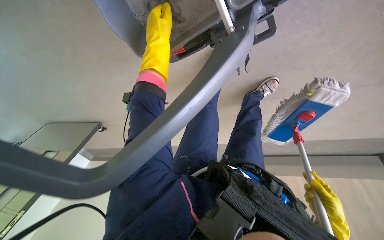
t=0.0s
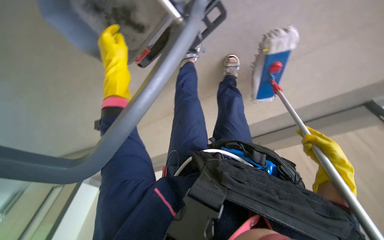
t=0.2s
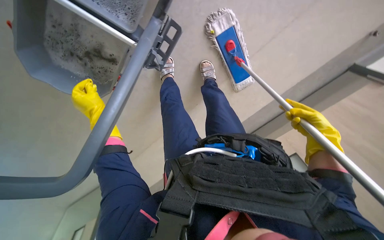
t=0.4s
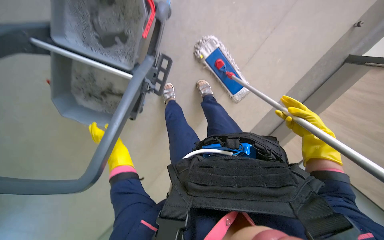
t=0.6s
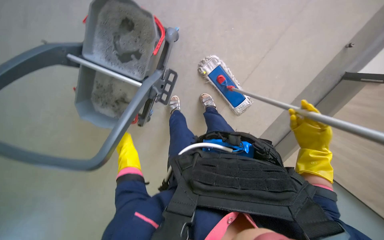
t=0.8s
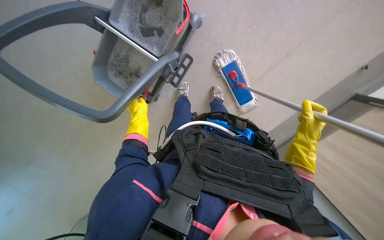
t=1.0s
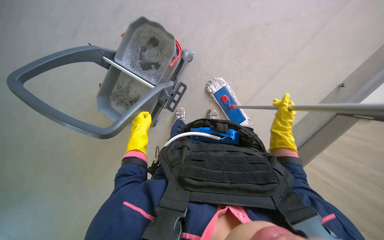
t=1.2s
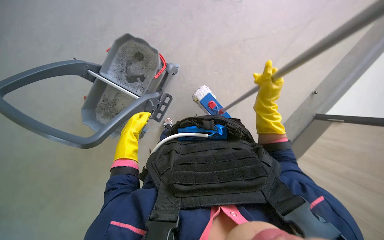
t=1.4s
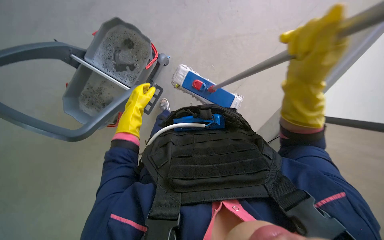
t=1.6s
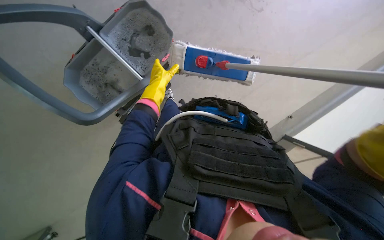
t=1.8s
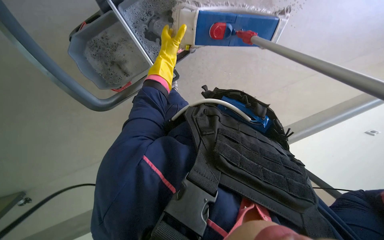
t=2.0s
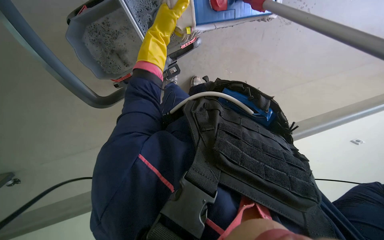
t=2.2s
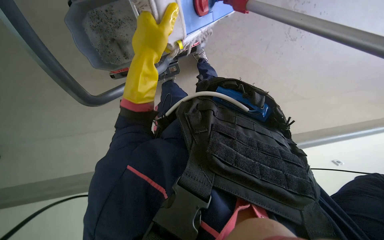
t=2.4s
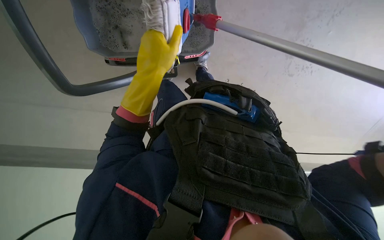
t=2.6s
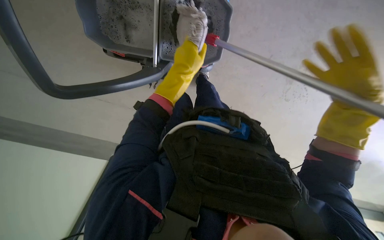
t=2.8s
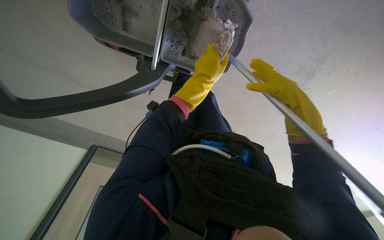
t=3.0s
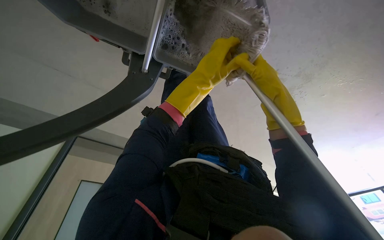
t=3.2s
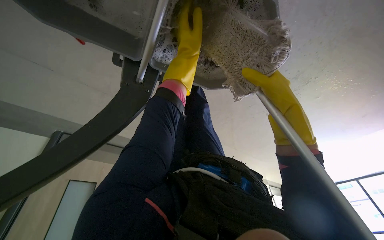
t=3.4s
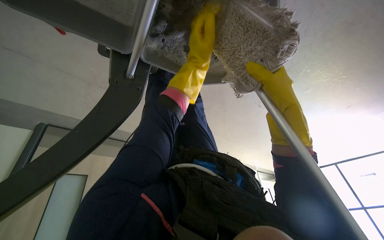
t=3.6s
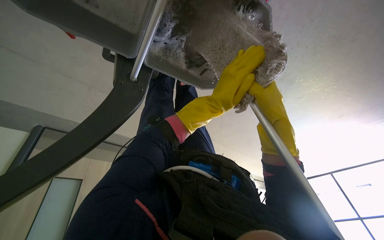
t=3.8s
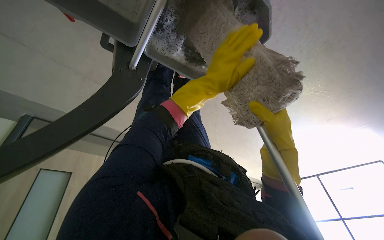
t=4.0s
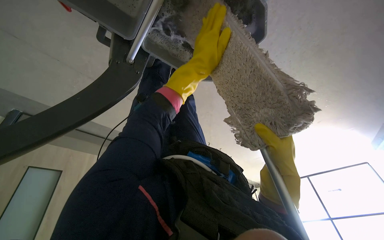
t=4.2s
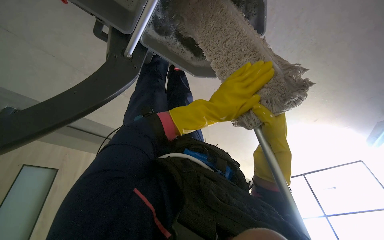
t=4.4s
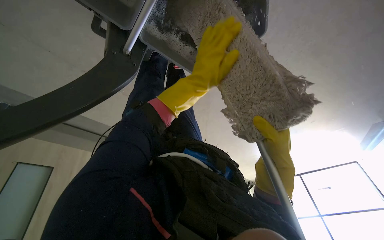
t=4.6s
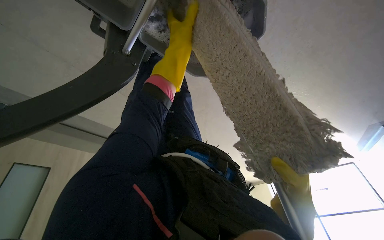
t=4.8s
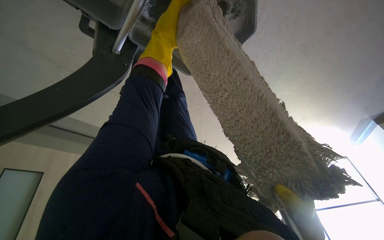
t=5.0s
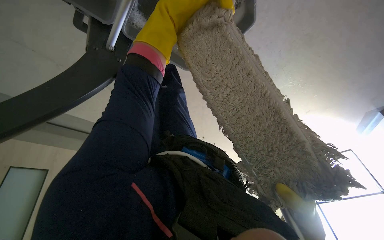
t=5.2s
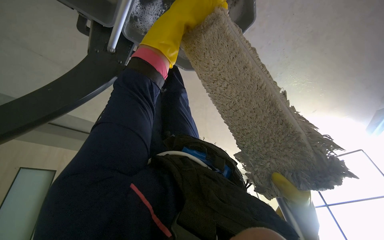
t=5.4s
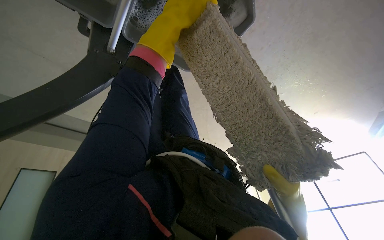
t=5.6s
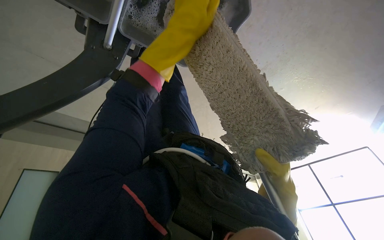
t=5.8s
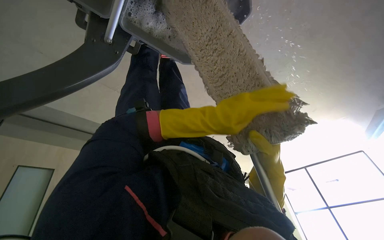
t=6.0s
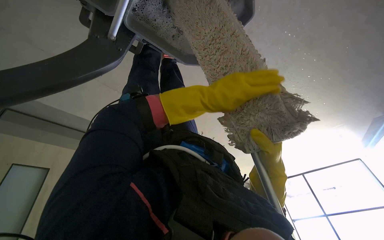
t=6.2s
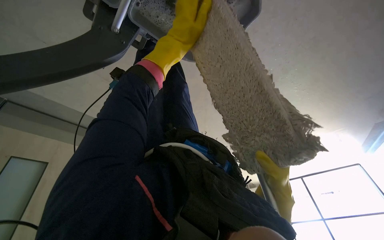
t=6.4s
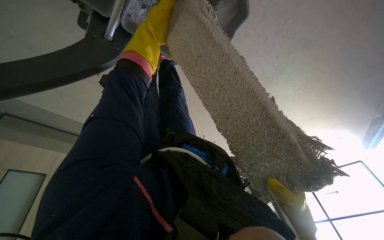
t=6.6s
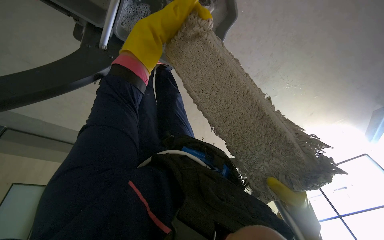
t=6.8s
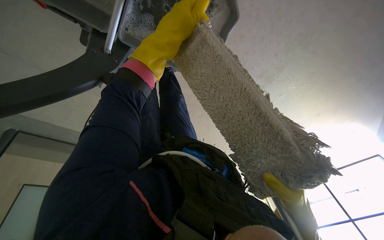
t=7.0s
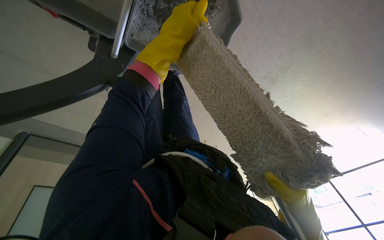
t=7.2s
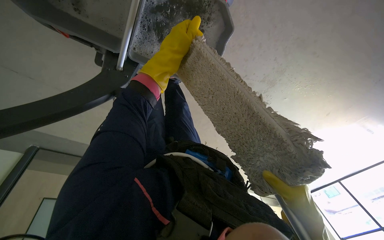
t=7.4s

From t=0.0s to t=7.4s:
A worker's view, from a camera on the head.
Job: preparing cleaning supplies.
The whole recording: Wringing out mop head. The worker wrings out the mop head using the bucket wringer.
From t=0.0s to t=1.4s: The view tips upward by some 30 degrees.
From t=1.4s to t=3.0s: The view swings approximately 20 degrees to the right.
From t=3.0s to t=4.4s: The view tilts some 15 degrees downward. The left hand goes up and down the picture, approximately 20 cm each way, reversing 3 times.
From t=4.4s to t=6.0s: The view tilts about 20 degrees downward. The left hand goes up the picture and returns, about 40 cm each way.
From t=6.0s to t=7.4s: The left hand is displaced up the picture and to the left by approximately 30 cm, while the right hand shifts approximately 15 cm nearer to the camera.

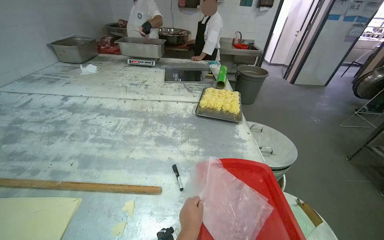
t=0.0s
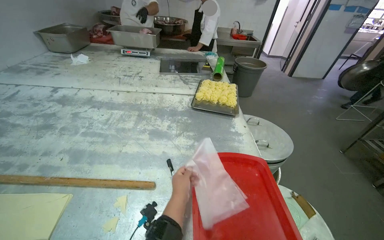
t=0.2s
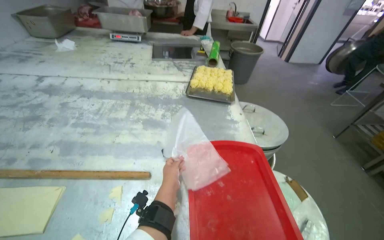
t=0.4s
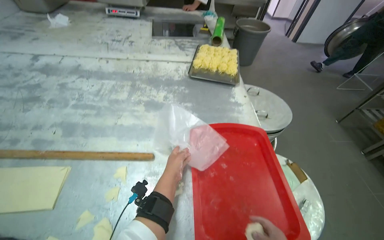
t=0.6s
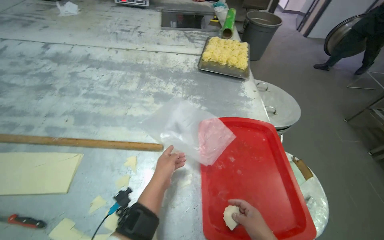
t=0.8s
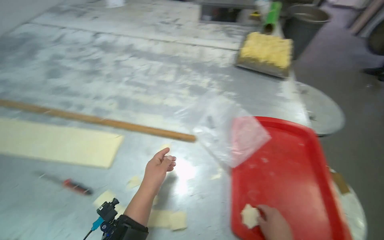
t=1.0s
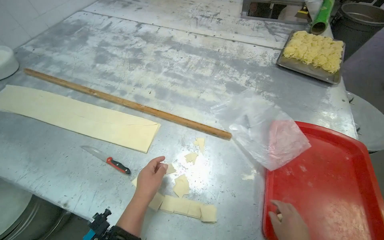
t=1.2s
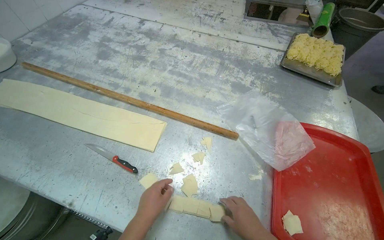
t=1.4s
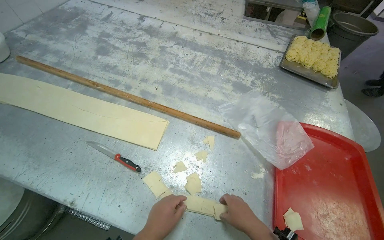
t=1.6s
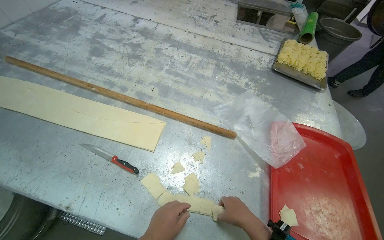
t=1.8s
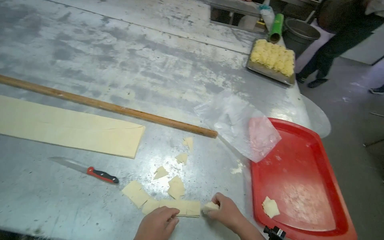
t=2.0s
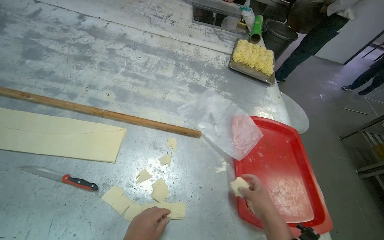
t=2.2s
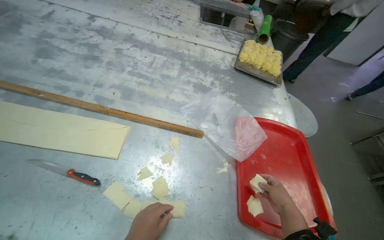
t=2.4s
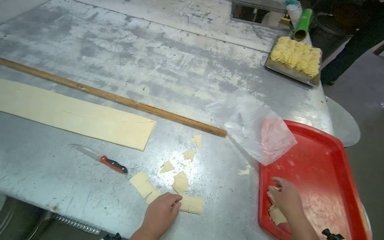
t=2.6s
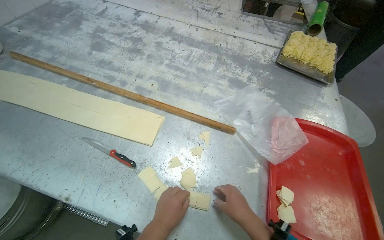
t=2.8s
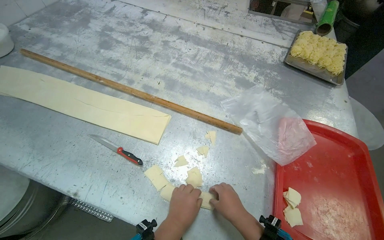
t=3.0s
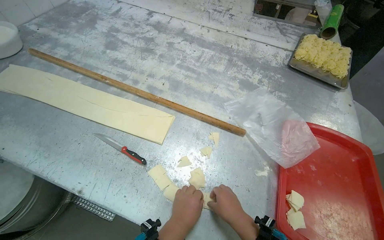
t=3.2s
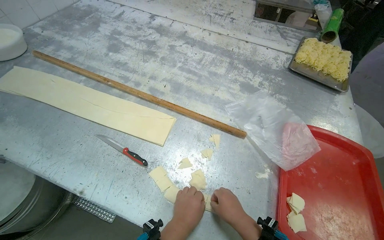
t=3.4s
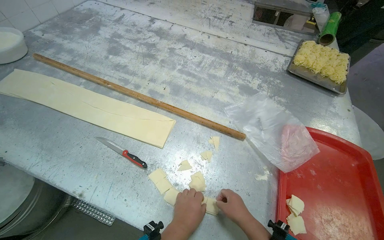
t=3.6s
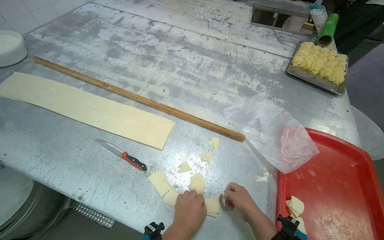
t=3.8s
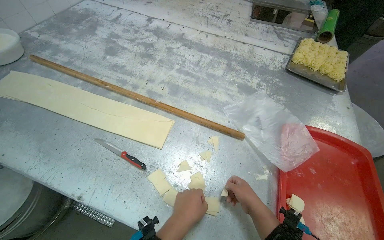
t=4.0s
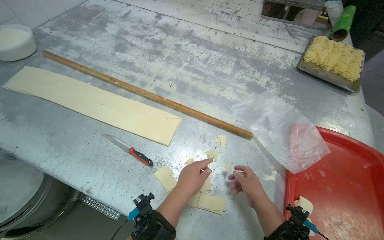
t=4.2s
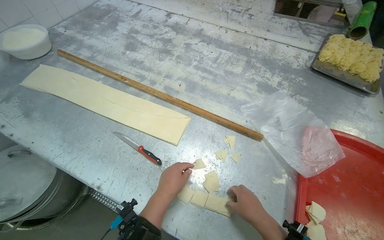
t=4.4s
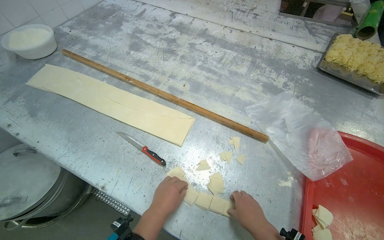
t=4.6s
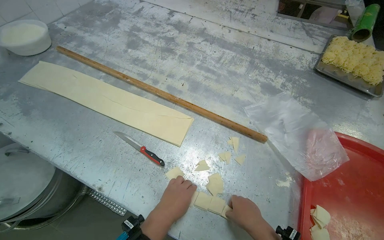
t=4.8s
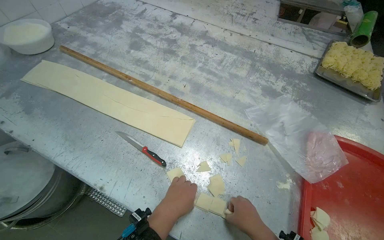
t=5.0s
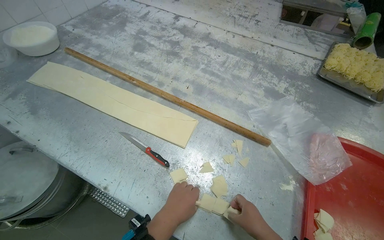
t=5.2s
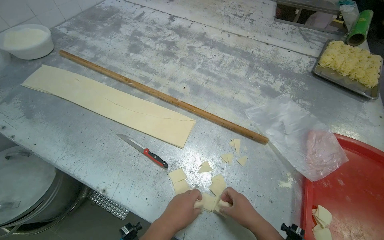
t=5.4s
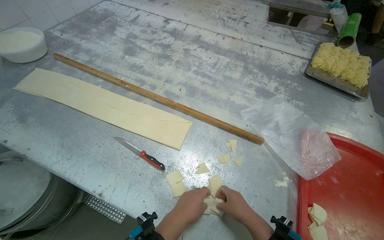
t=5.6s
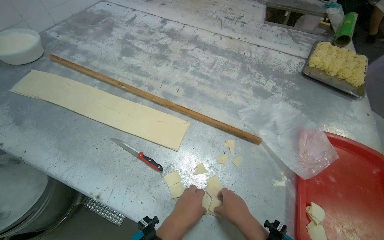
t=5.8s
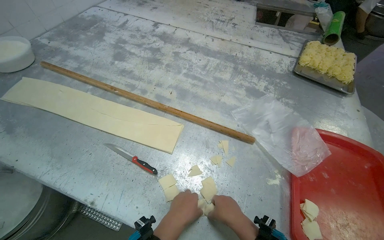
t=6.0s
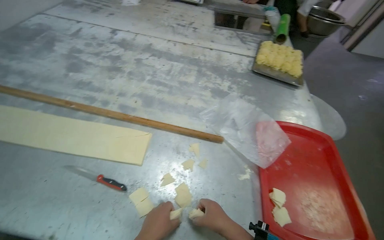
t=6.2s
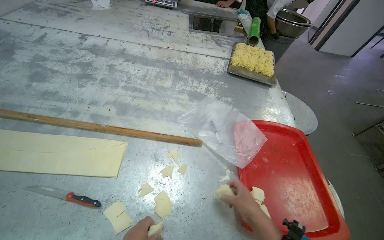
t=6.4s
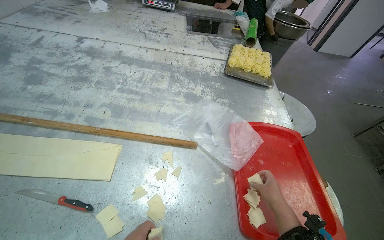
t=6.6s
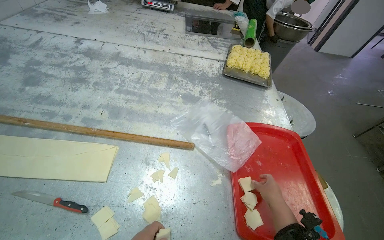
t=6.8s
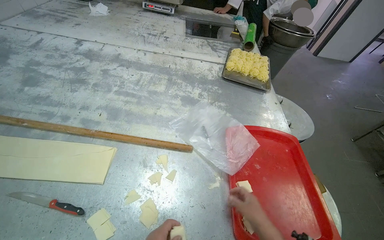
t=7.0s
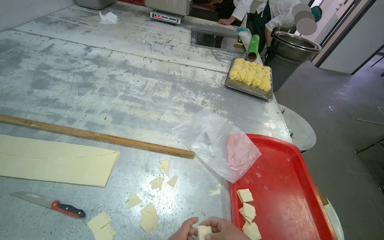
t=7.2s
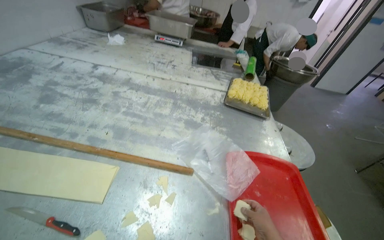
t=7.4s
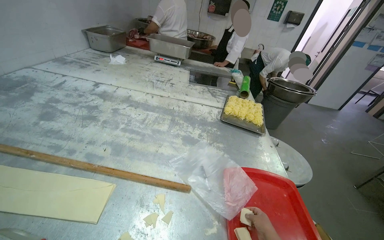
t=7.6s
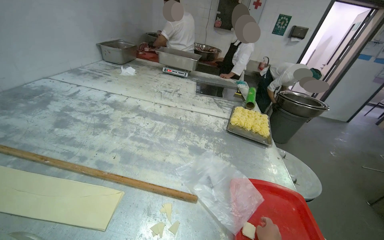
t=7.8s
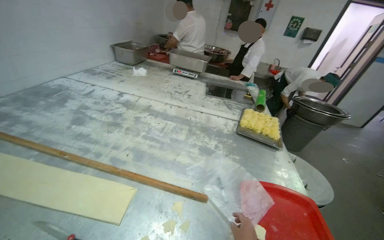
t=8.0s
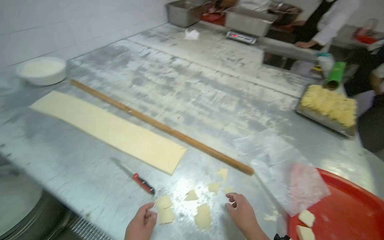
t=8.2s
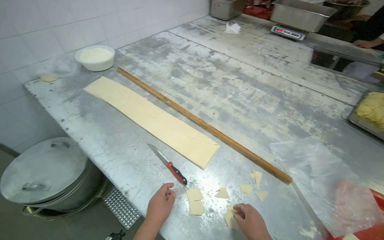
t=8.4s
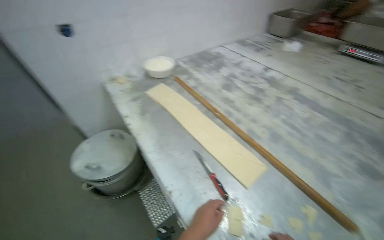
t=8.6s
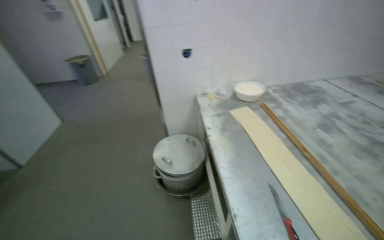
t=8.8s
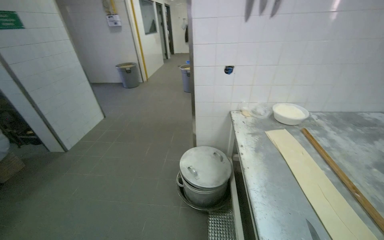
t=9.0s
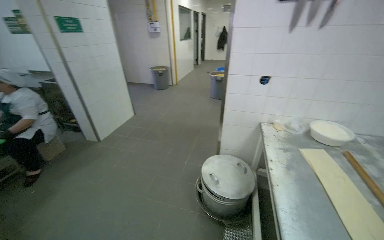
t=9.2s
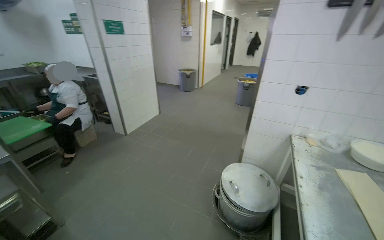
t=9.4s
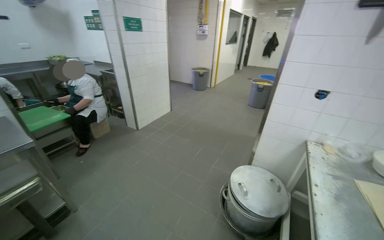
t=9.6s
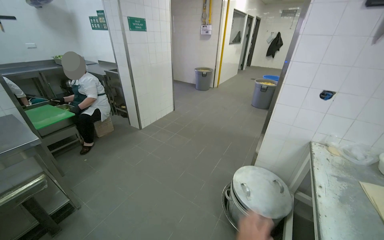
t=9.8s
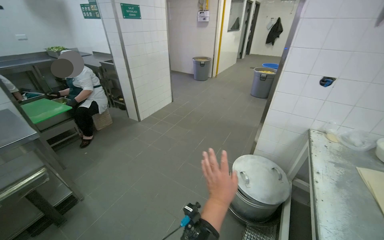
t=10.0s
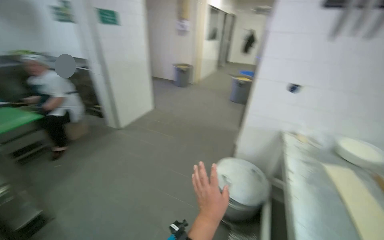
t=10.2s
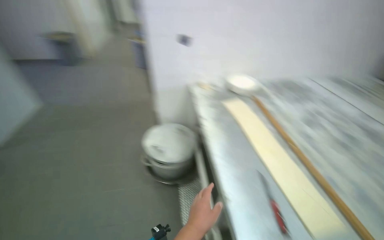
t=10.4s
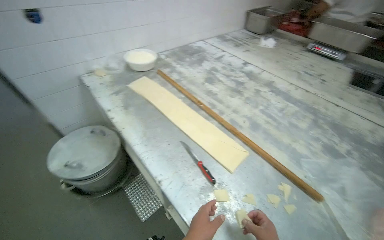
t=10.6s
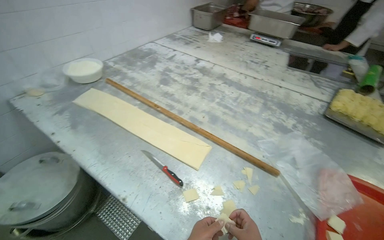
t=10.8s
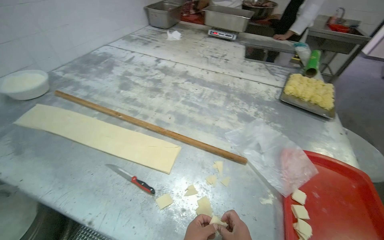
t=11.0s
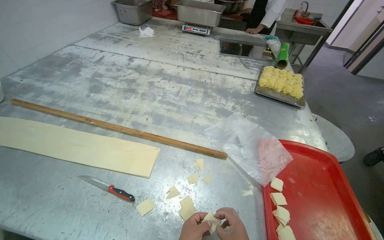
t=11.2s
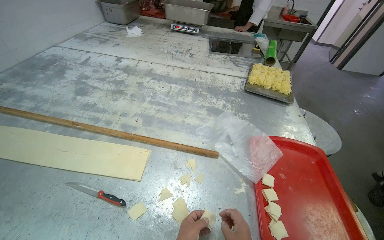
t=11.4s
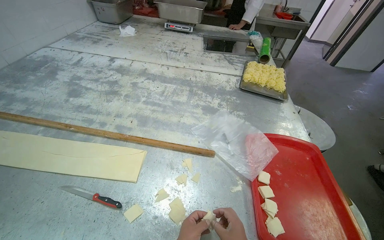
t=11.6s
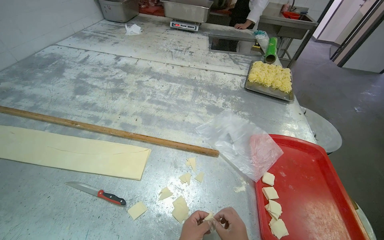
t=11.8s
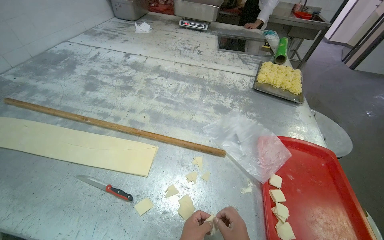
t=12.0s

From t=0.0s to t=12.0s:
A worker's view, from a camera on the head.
Job: preparing food.
The whole recording: Placing Dough Pieces on a Tray. The worker places the cut pieces of dough onto a red tray.
From t=0.0s to t=1.6s: The view tips downward by roughly 20 degrees.
From t=1.6s to t=3.0s: The right hand reaches roughly 20 cm to the right, then returns.
From t=4.4s to t=6.0s: The hands stay close to where they were, moving slightly.
From t=6.0s to t=7.6s: The view tips upward by some 15 degrees.
From t=7.6s to t=9.0s: The head turns to the left by roughly 90 degrees.
From t=10.4s to t=12.0s: The wearer's head swings roughly 70 degrees to the right.
